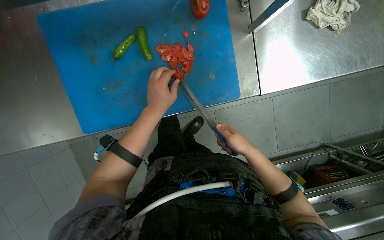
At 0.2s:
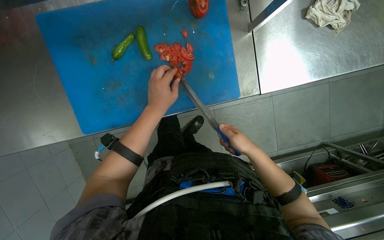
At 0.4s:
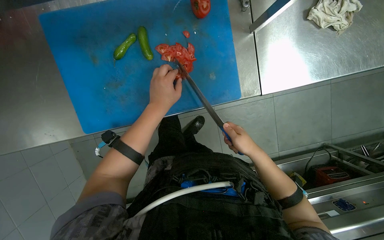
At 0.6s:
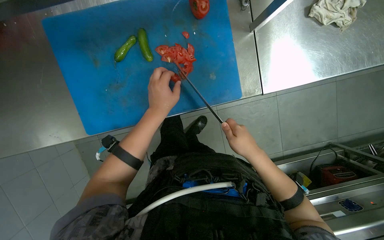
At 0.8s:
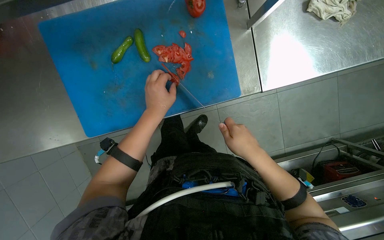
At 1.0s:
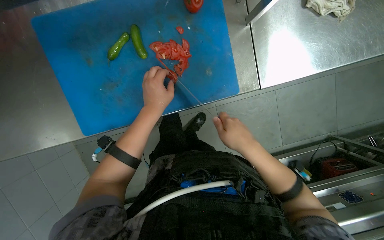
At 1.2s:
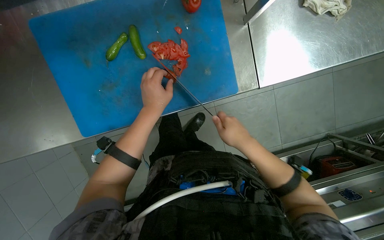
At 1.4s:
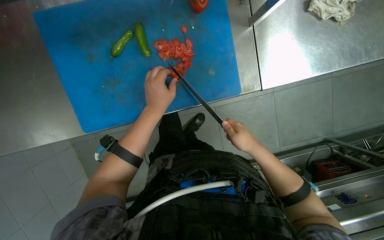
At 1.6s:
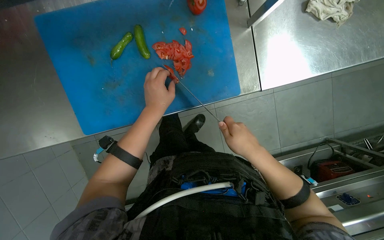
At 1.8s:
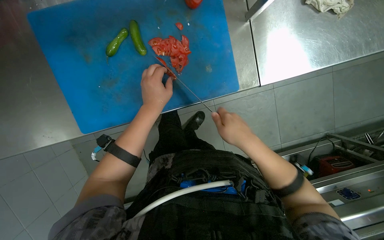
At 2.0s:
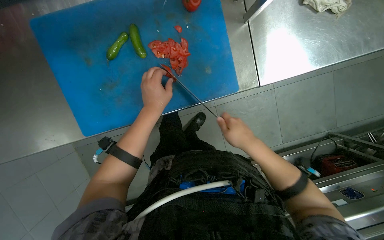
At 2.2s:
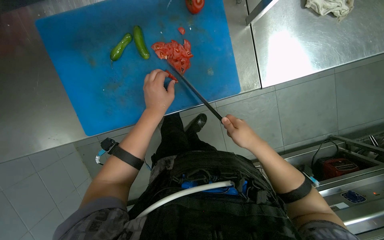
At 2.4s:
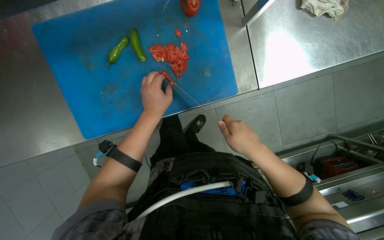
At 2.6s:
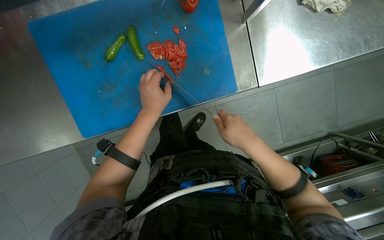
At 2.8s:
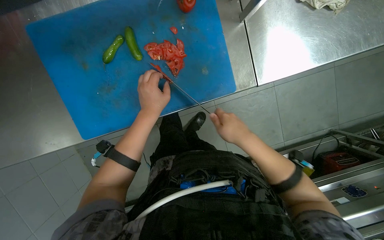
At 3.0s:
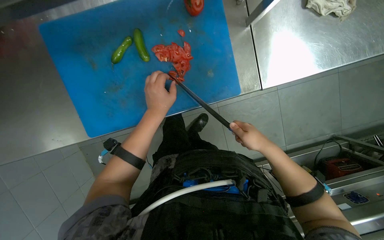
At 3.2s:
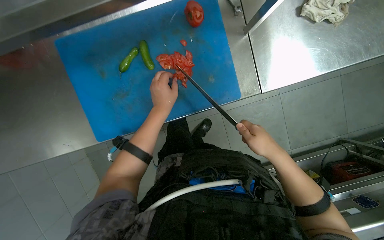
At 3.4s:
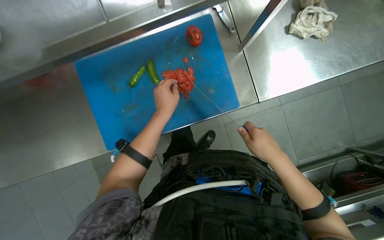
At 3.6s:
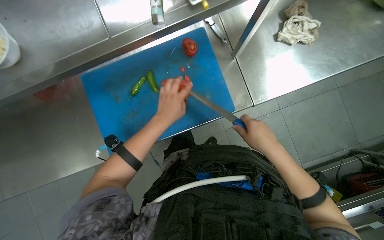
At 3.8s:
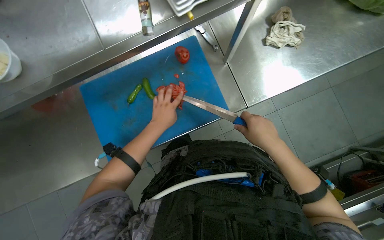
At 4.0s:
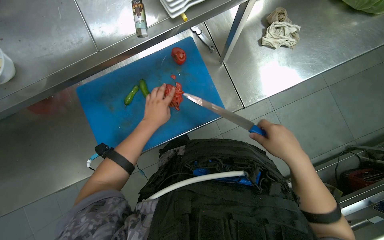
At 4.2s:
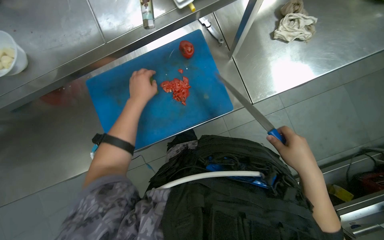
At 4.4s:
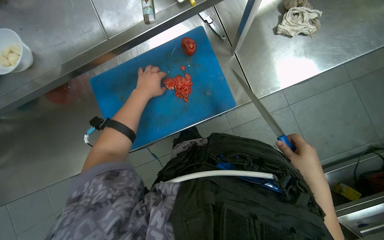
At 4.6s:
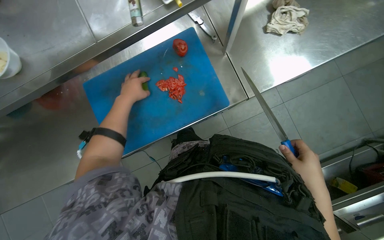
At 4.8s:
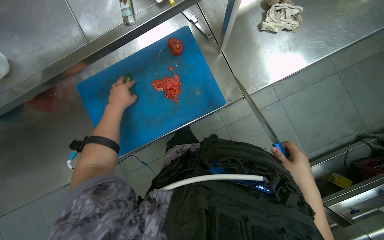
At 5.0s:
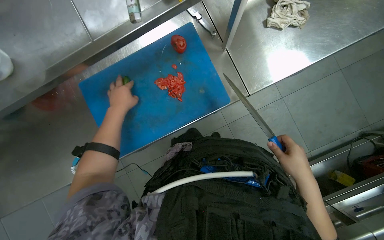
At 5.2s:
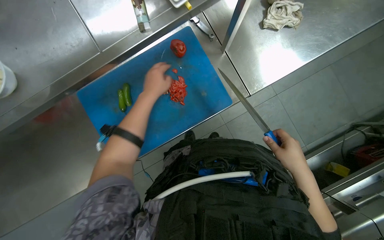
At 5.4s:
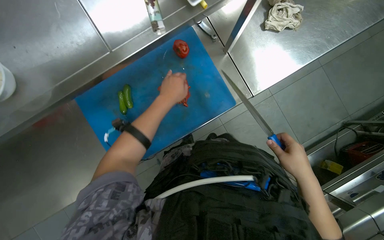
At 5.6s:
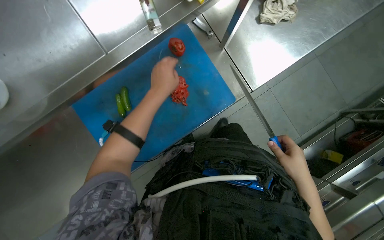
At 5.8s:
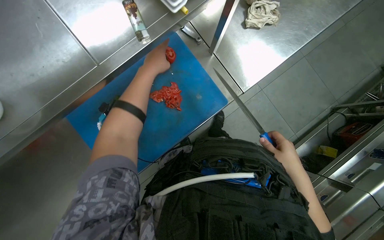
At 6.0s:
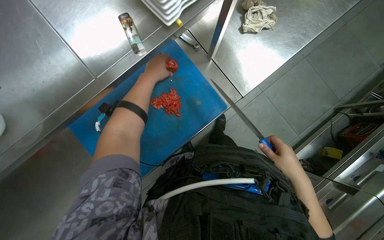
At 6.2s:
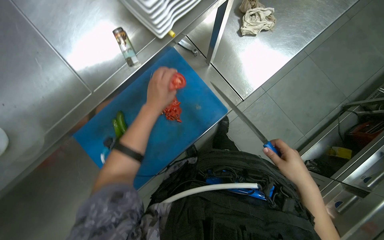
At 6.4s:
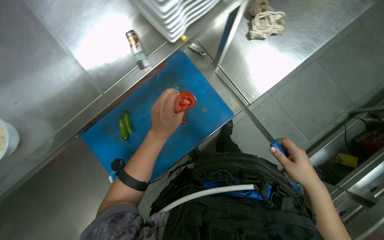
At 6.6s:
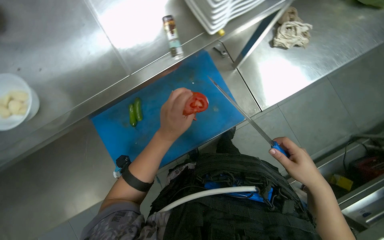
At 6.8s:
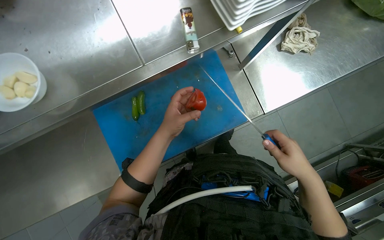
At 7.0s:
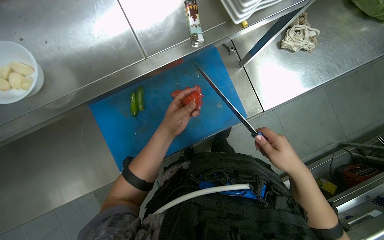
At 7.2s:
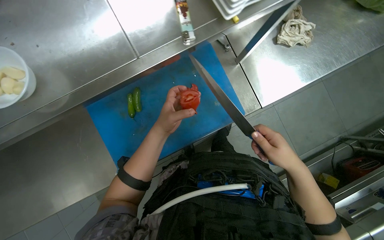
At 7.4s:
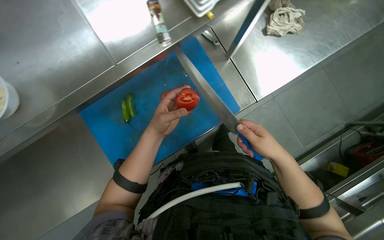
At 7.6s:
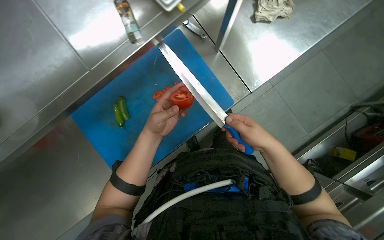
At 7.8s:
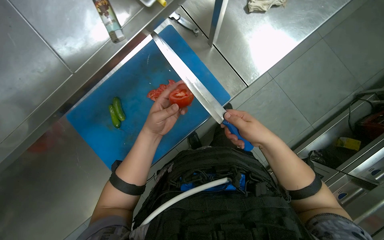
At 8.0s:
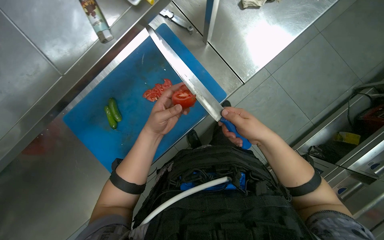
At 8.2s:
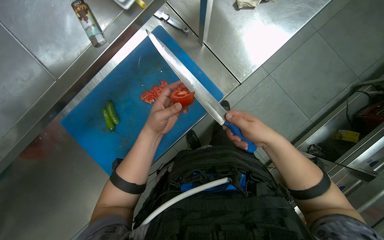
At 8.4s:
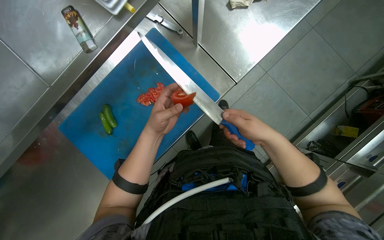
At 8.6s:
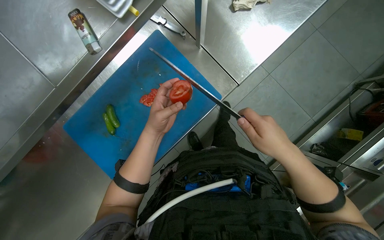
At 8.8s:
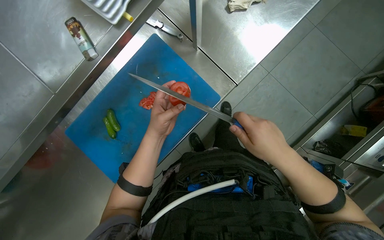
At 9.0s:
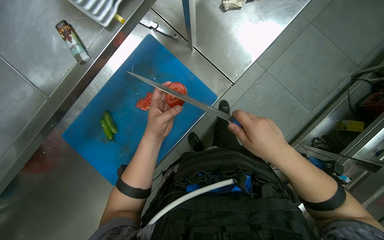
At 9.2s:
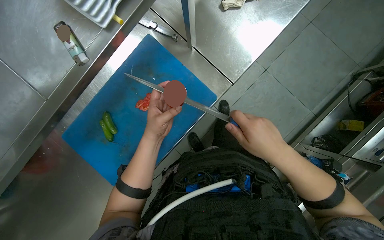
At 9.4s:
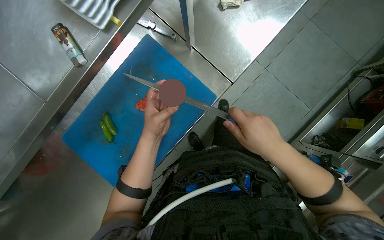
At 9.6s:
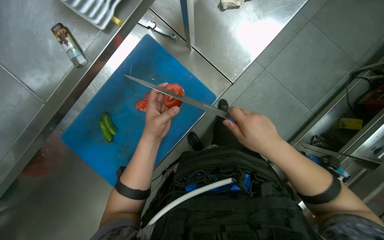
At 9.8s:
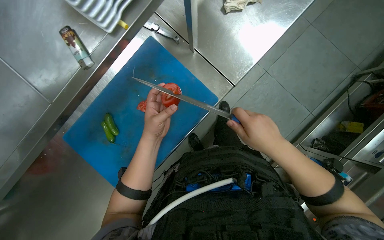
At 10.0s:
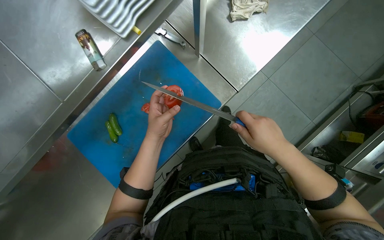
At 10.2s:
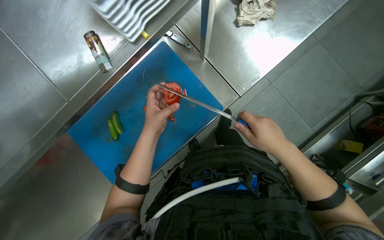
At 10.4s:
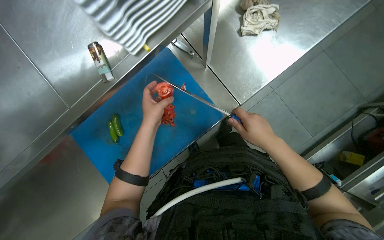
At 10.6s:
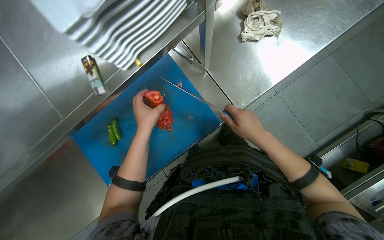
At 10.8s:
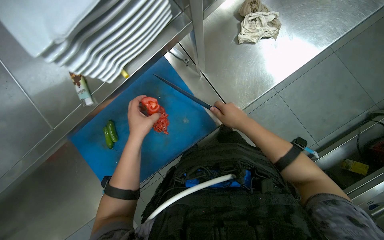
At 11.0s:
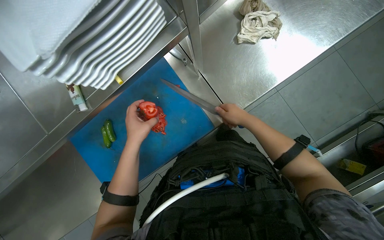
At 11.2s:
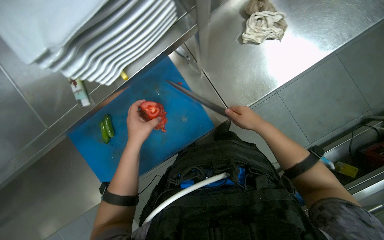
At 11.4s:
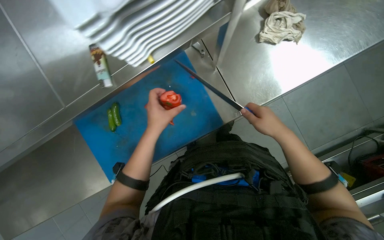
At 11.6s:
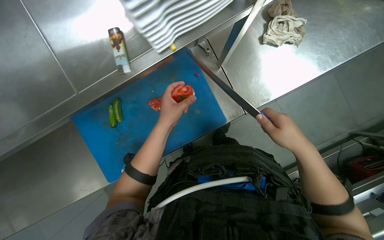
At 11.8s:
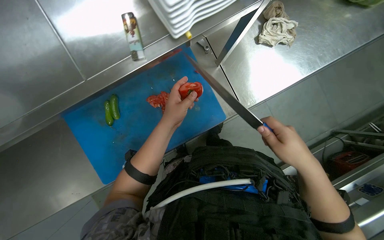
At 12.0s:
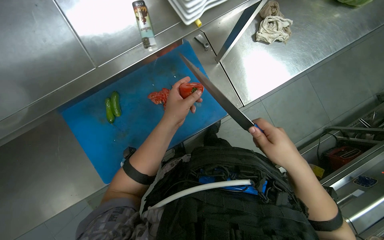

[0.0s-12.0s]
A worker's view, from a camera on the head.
Job: preparing food.
The whole recording: Slicing tomatoes on cutting board. The worker slices tomatoes on a blue cutting board.
0.0s to 3.0s: The hands make small movements and keep their place.
3.0s to 4.4s: The view tilts some 10 degrees upward. The right hand shifts approximately 15 cm nearer to the camera and to the right; the left hand moves up the picture, roughly 10 cm.
4.4s to 6.0s: The left hand goes some 15 cm up the picture.
6.0s to 7.6s: The right hand heads up the picture, covering some 10 cm, while the left hand goes roughly 20 cm down the picture.
7.6s to 10.4s: The hands work in one place, with small movements.
10.4s to 12.0s: The right hand moves some 10 cm farther from the camera and comes back.

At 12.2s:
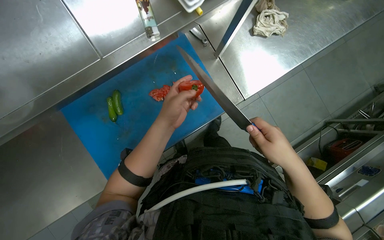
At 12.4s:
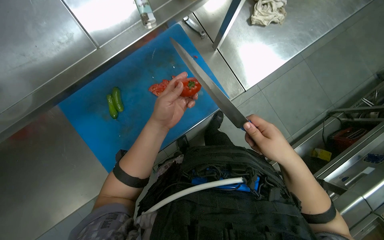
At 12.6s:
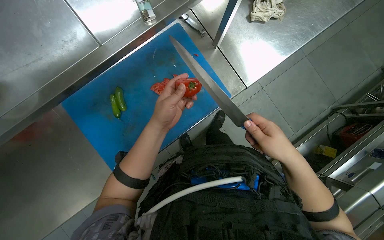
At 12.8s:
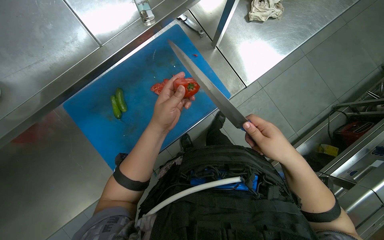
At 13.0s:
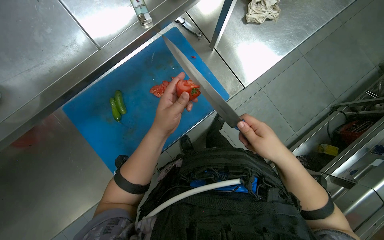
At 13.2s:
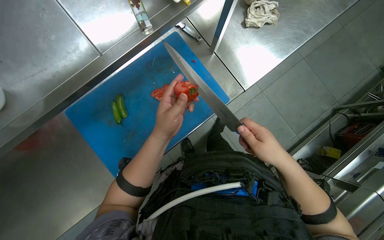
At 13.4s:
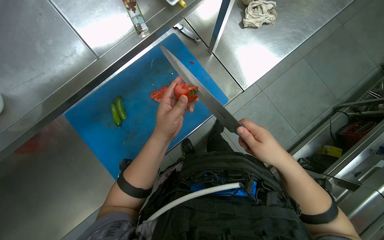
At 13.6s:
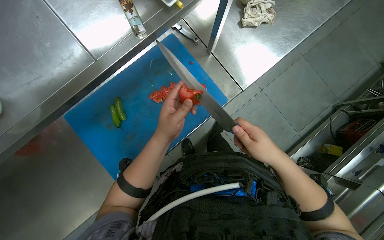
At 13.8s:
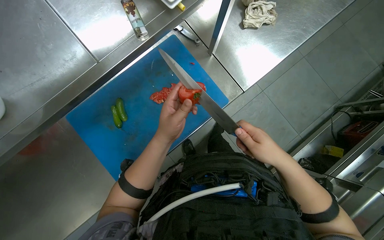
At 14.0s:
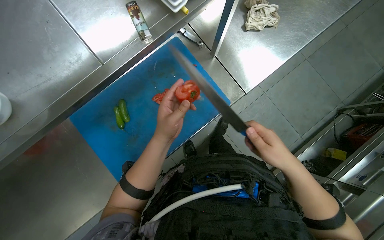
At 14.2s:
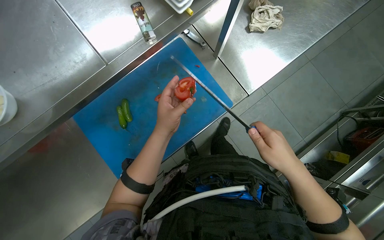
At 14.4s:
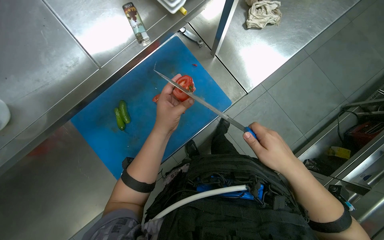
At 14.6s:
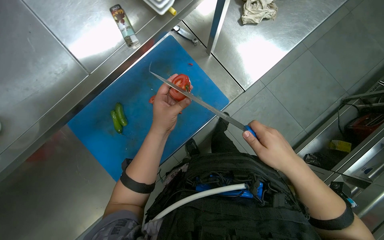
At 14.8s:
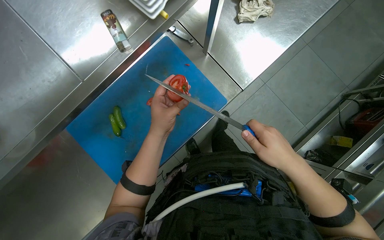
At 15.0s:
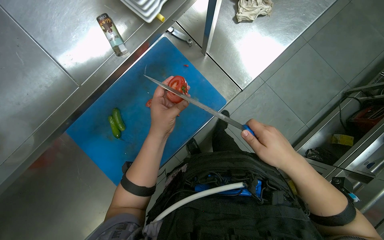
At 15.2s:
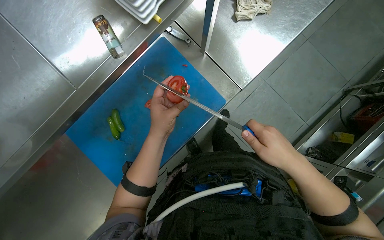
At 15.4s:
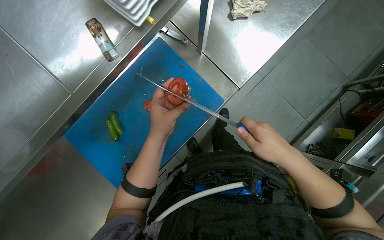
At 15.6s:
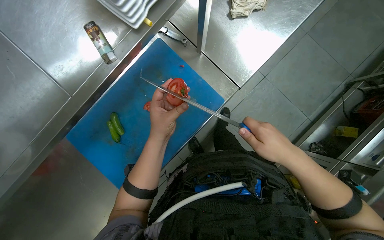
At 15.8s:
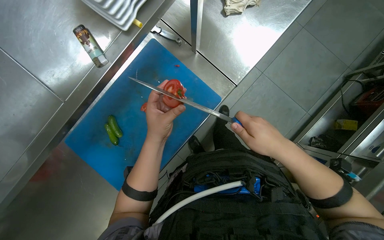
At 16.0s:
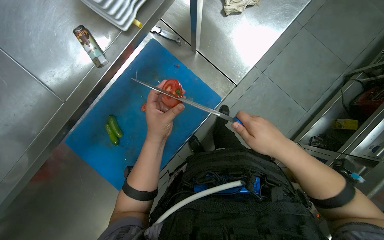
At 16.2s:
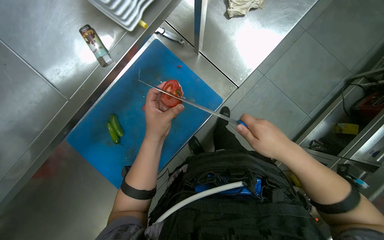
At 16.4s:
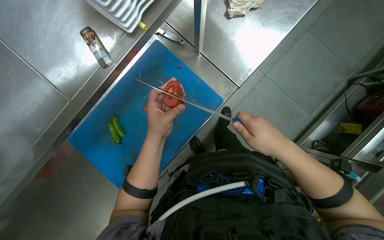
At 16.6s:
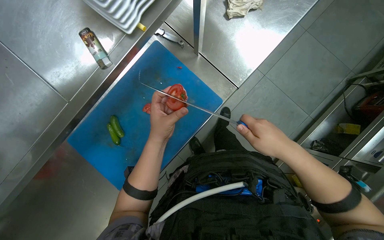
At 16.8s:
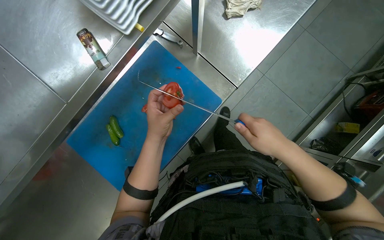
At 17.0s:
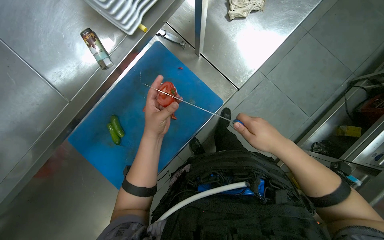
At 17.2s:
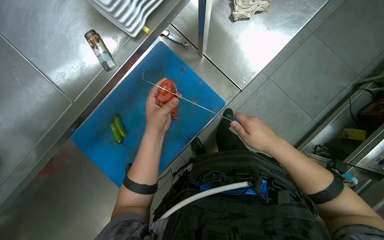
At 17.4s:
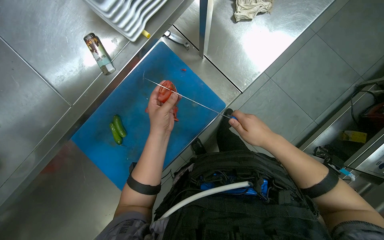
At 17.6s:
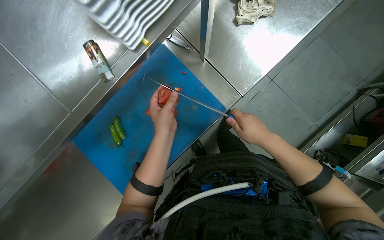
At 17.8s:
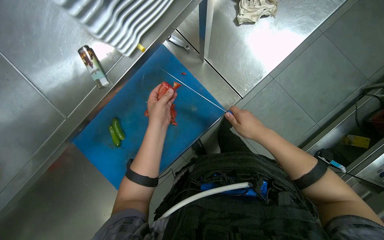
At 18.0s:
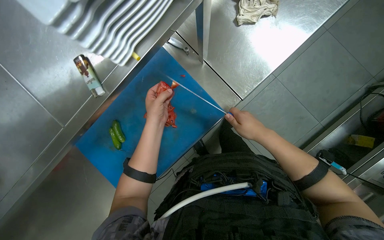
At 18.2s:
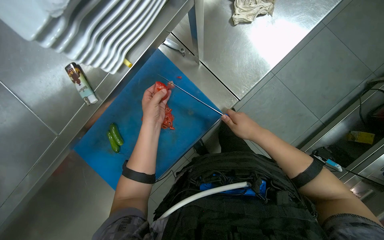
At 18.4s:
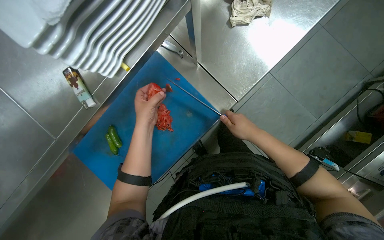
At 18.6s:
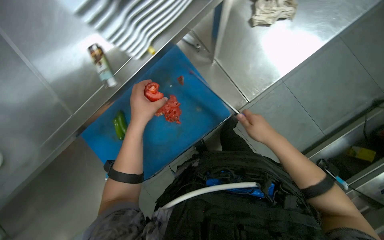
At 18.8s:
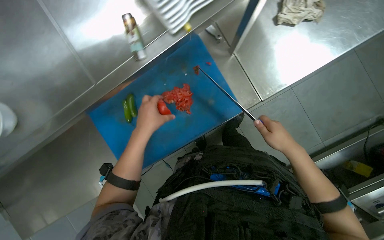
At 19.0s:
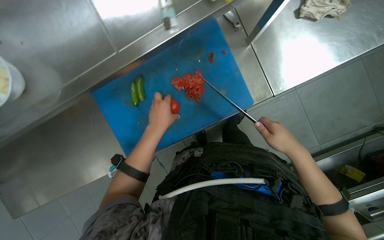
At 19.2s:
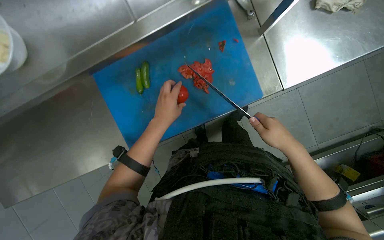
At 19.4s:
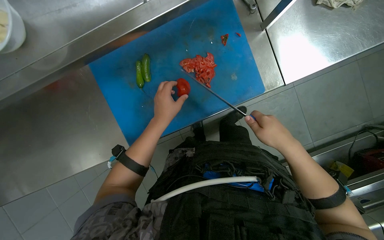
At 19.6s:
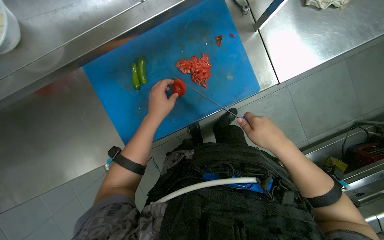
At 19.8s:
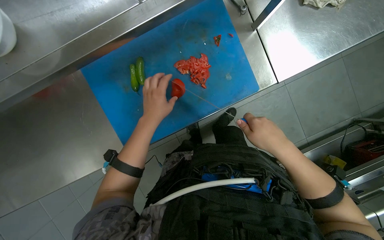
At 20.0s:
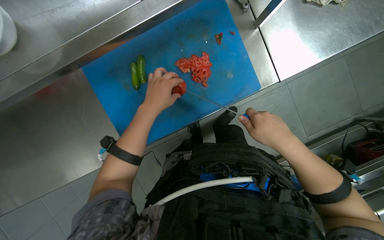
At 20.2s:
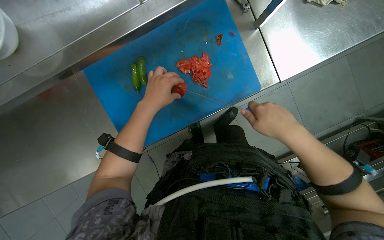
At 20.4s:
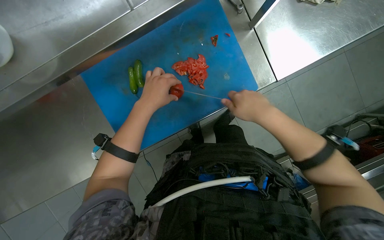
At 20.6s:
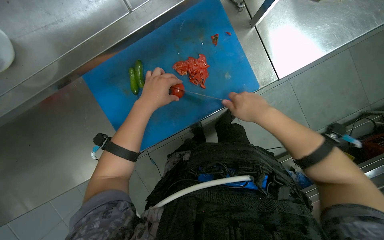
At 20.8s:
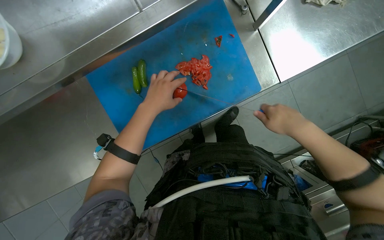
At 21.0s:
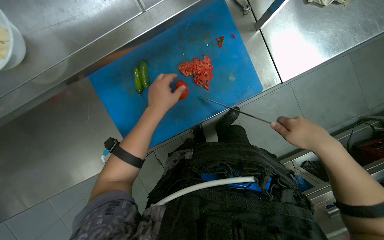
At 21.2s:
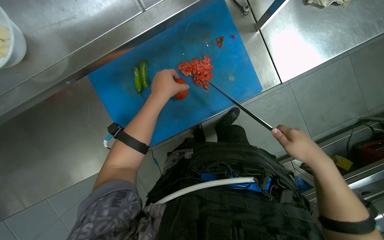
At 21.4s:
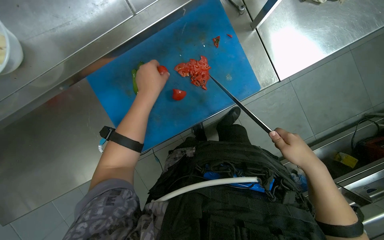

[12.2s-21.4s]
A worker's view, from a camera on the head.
Job: preparing food.
The whole recording: Slicing tomatoes on cutting board. The worker slices tomatoes on a blue cutting board.
12.2s to 15.2s: The hands make small movements and keep their place.
15.2s to 16.8s: The hands work in one place, with small movements.
16.8s to 18.4s: Both hands move farther from the camera, some 10 cm.
19.8s to 21.4s: The right hand is displaced to the right by roughly 10 cm.
